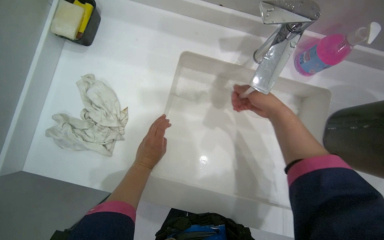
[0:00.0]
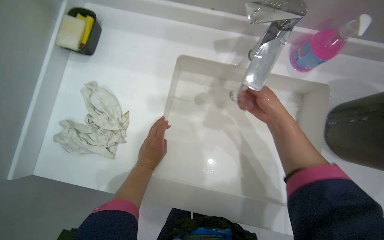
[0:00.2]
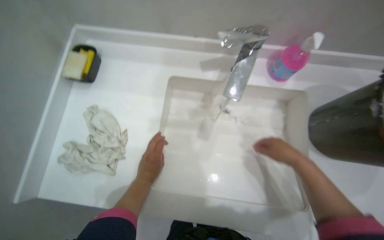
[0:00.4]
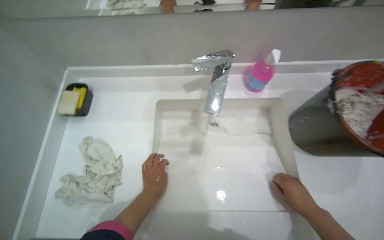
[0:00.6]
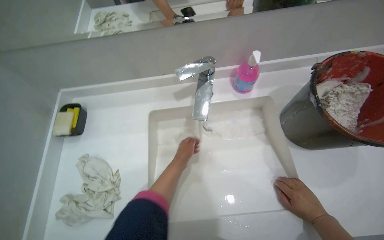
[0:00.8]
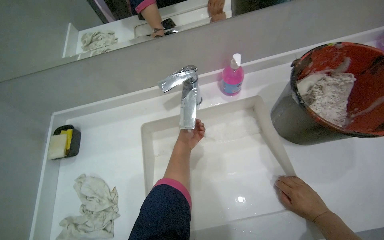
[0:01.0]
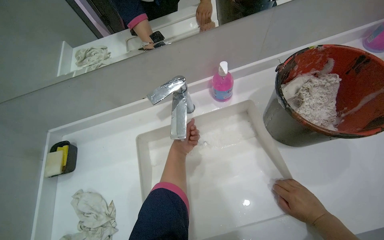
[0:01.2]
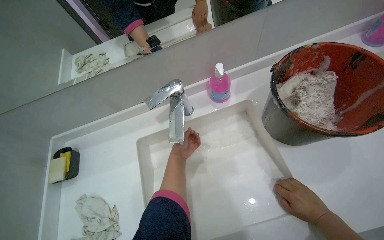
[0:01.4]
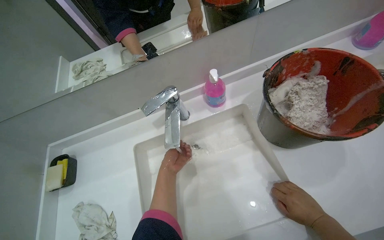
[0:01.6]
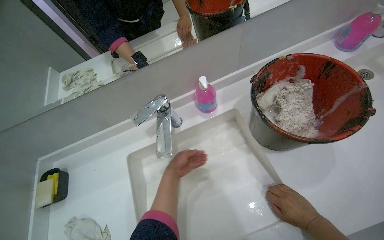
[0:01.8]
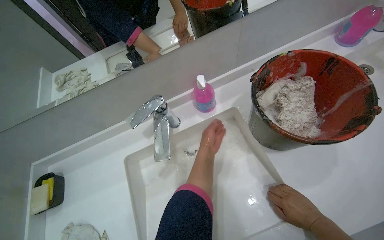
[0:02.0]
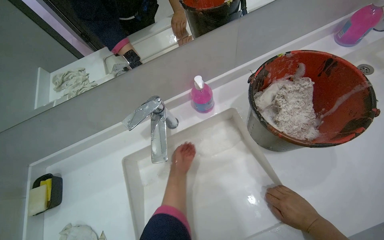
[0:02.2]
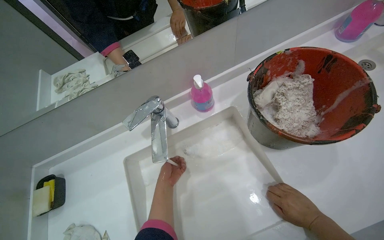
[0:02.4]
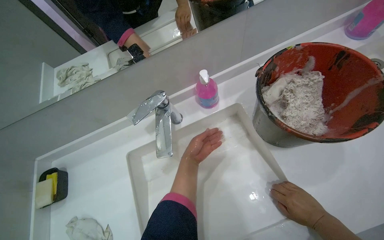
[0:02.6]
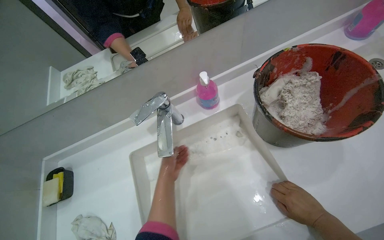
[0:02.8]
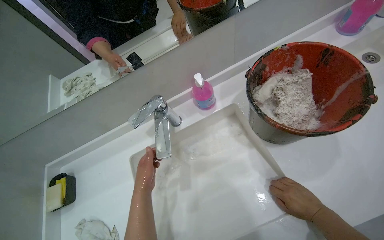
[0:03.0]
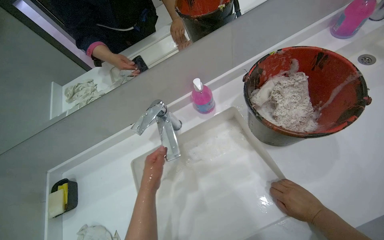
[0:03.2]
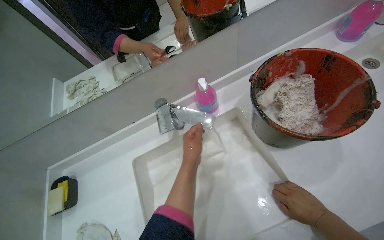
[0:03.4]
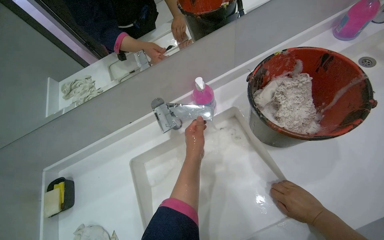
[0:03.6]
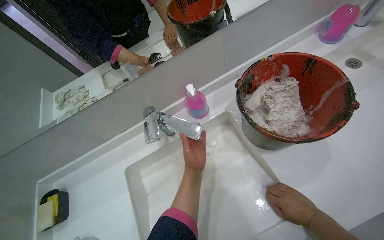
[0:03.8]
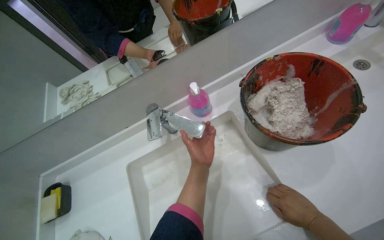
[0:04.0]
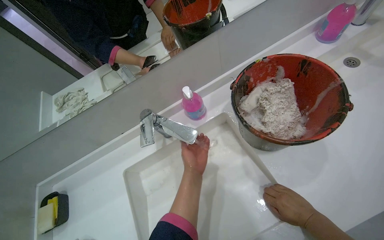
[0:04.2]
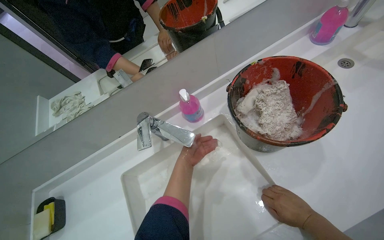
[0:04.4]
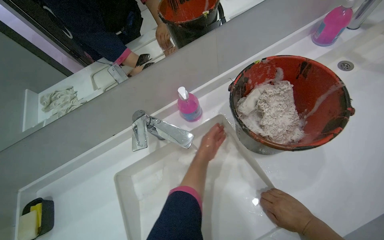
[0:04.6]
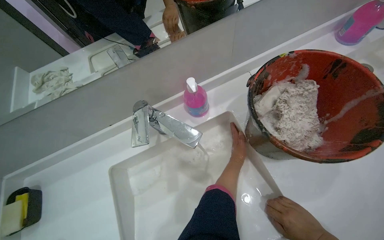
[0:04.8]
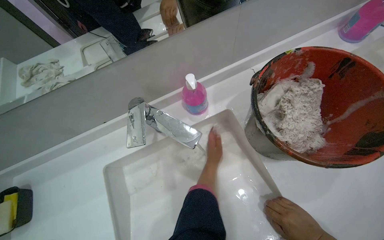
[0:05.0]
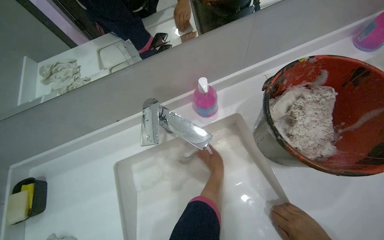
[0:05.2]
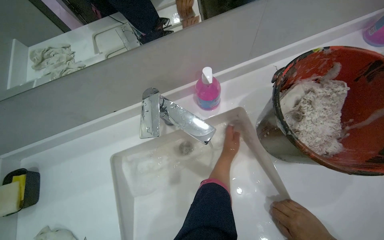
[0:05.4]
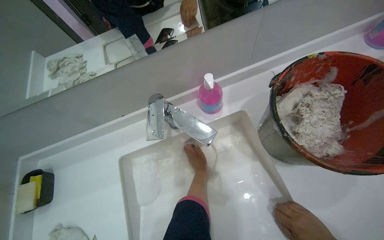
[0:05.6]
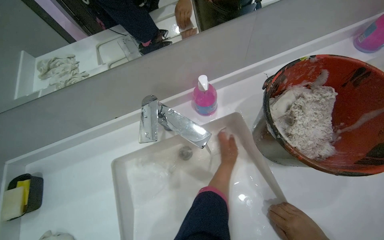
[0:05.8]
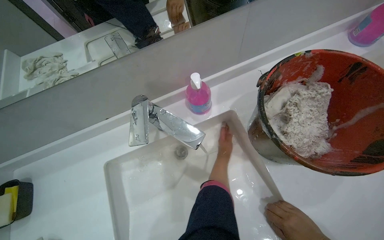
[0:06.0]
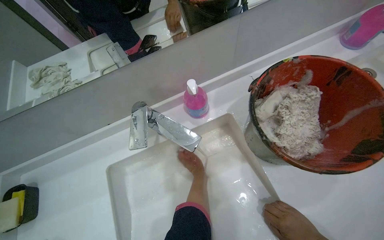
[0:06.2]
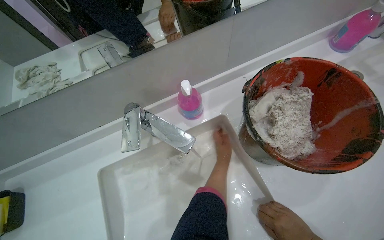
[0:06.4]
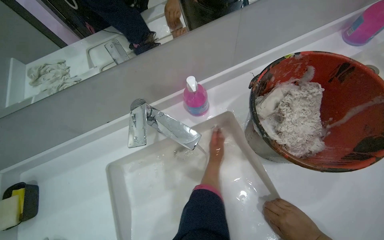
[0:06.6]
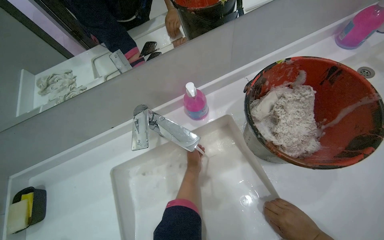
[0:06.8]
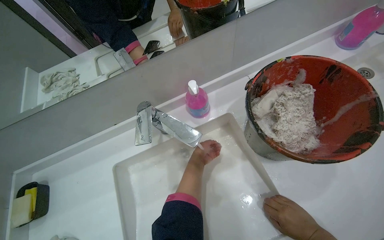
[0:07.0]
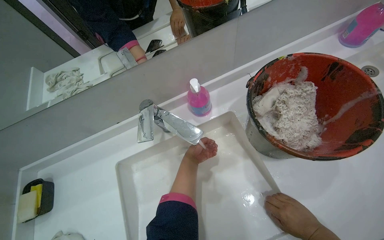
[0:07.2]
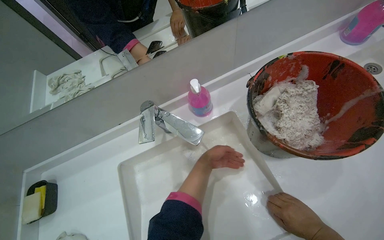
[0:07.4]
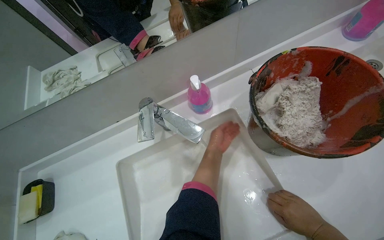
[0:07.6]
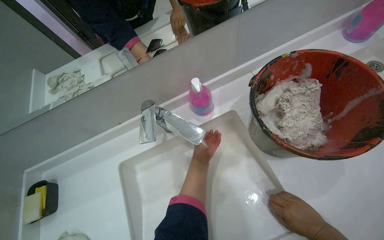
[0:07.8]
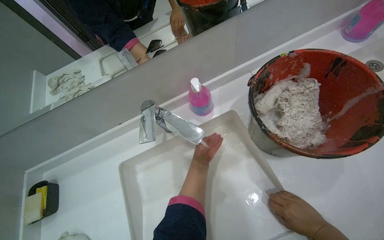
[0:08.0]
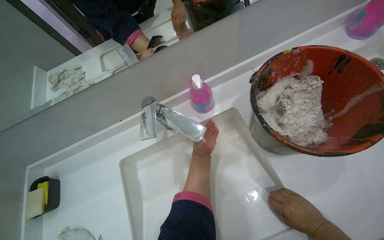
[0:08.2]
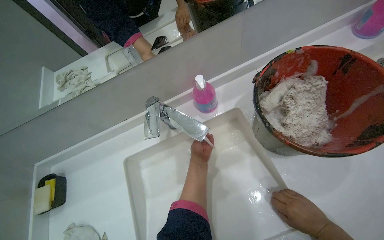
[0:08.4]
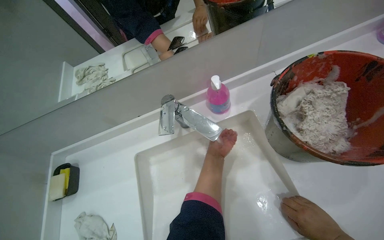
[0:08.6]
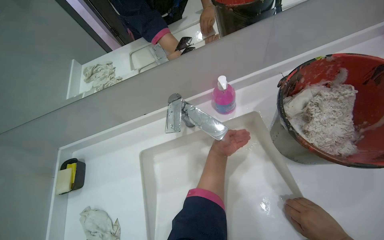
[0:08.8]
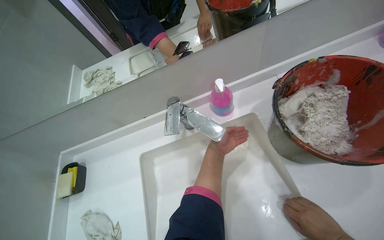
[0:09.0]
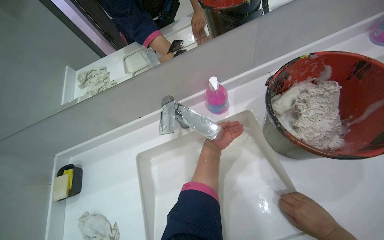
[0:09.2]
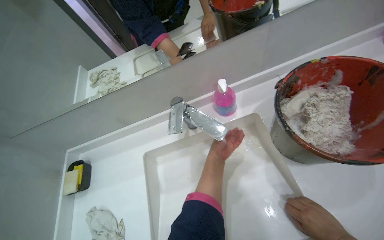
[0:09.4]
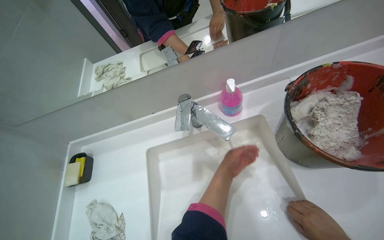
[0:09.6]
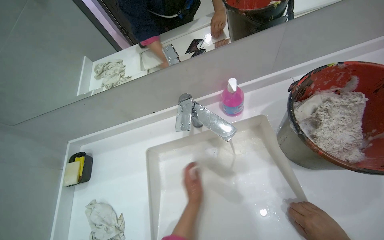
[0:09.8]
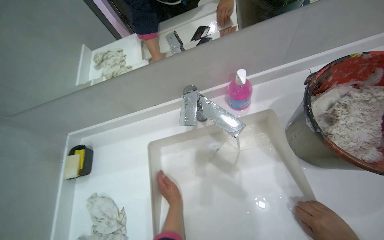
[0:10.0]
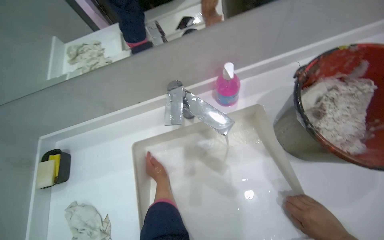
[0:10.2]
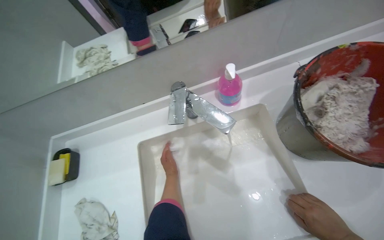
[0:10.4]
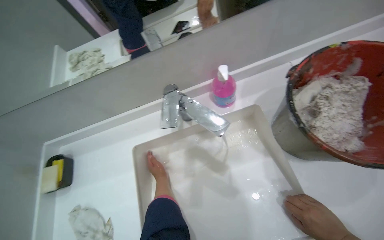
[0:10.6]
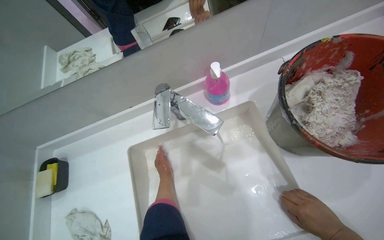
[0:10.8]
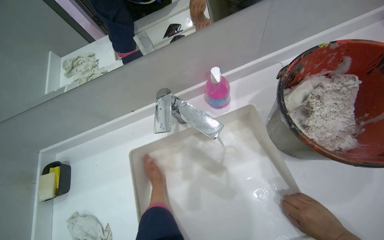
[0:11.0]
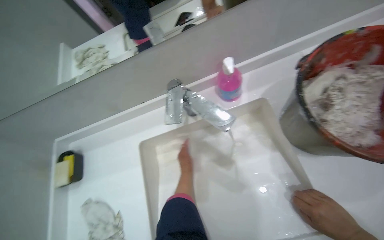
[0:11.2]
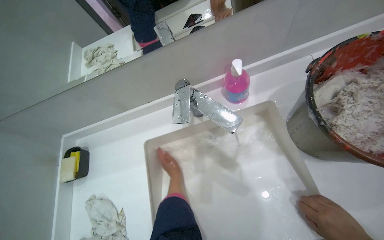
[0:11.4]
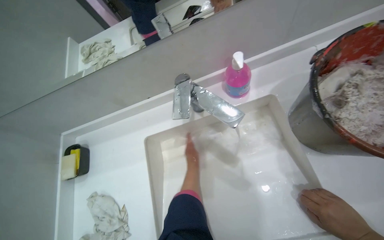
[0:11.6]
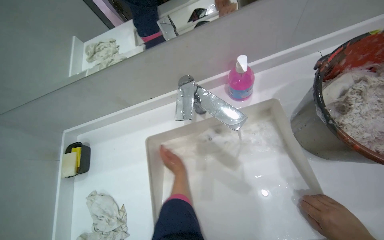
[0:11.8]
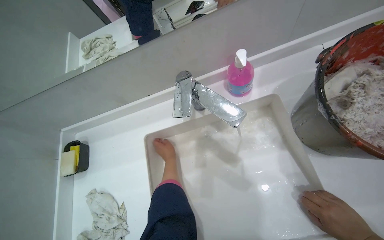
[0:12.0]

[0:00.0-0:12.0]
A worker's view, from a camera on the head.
Job: wiping surfaces.
The whole recording: Cleaning sink. The worker scrubs and rinses the sink with a sponge.
0:00.0 to 0:01.6: The camera pitches upward, by roughly 25 degrees. The scene turns some 35 degrees counterclockwise in the picture.
0:01.6 to 0:03.0: The left hand swings left and right, some 20 cm each way, with 3 reversals.
0:03.0 to 0:04.4: The left hand is displaced to the right and farther from the camera by about 20 cm.
0:04.4 to 0:06.0: The left hand swings left and right, approximately 20 cm each way, with 2 reversals.
0:06.0 to 0:07.6: The left hand swings left and right, roughly 15 cm each way, with 3 reversals.
0:07.6 to 0:09.0: The left hand swings nearer and farther, roughly 10 cm each way, with 3 reversals.
0:09.0 to 0:10.4: The left hand travels to the left and down the picture by some 20 cm.

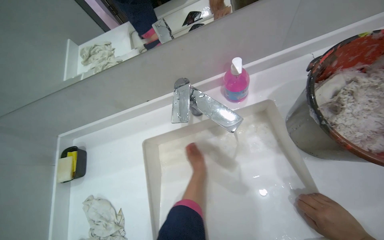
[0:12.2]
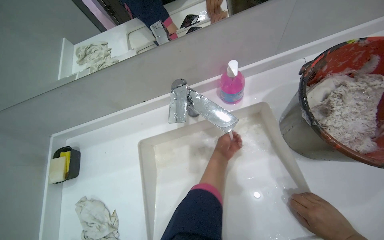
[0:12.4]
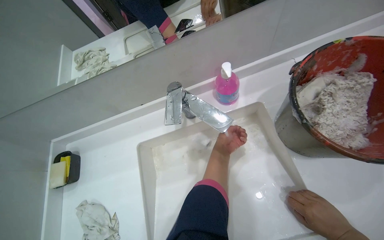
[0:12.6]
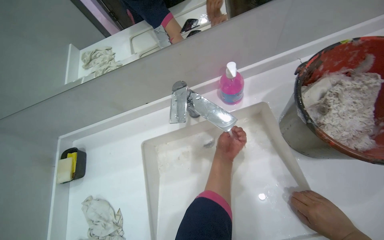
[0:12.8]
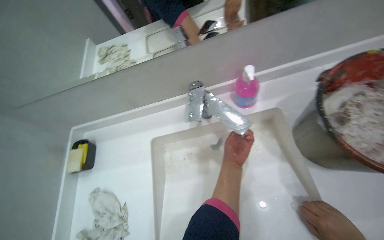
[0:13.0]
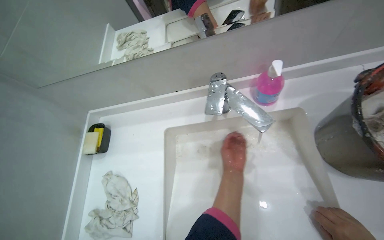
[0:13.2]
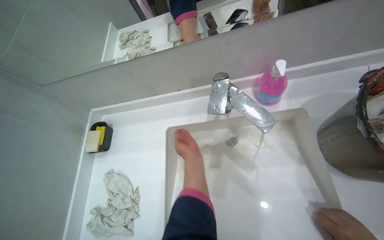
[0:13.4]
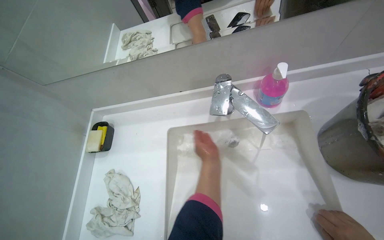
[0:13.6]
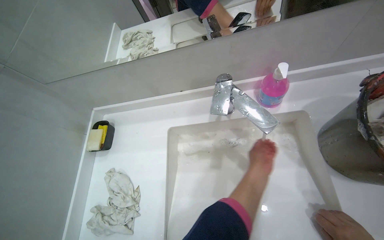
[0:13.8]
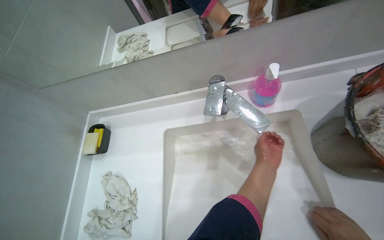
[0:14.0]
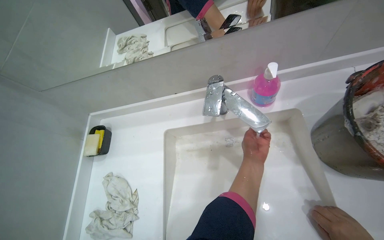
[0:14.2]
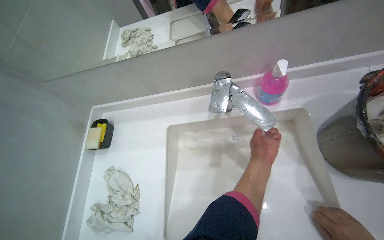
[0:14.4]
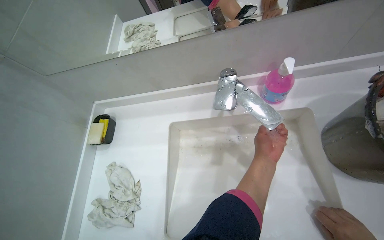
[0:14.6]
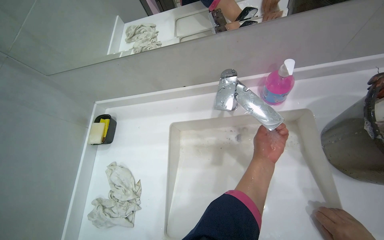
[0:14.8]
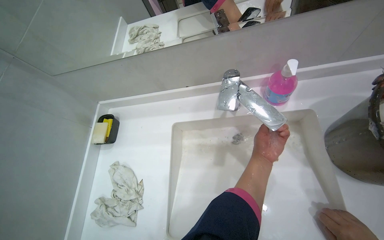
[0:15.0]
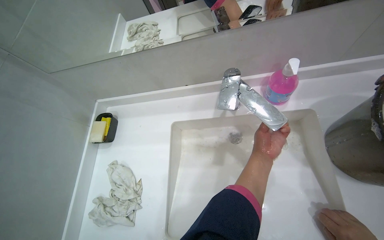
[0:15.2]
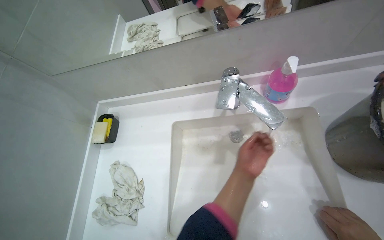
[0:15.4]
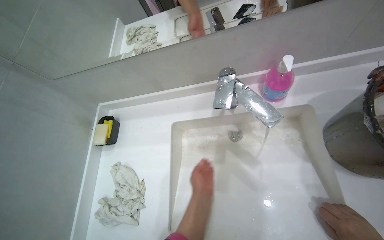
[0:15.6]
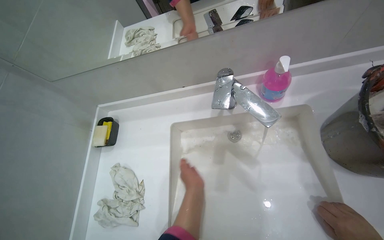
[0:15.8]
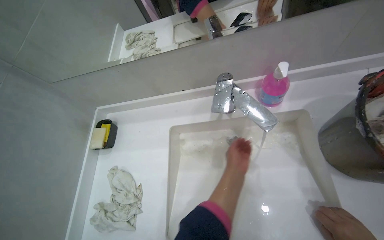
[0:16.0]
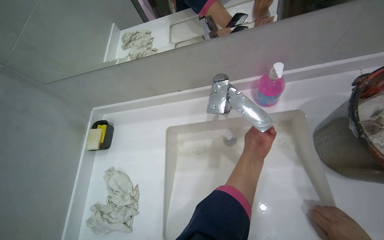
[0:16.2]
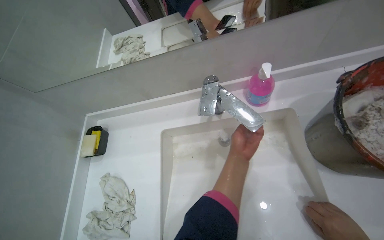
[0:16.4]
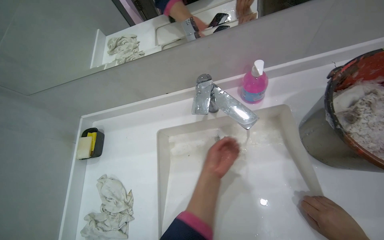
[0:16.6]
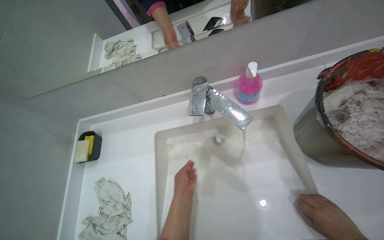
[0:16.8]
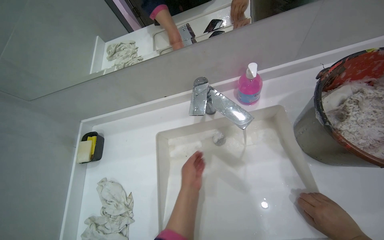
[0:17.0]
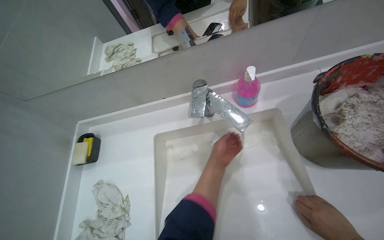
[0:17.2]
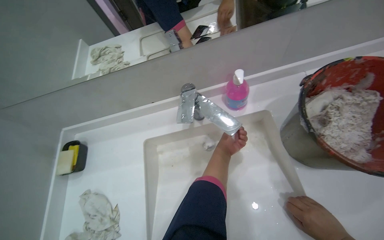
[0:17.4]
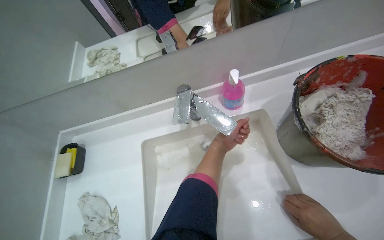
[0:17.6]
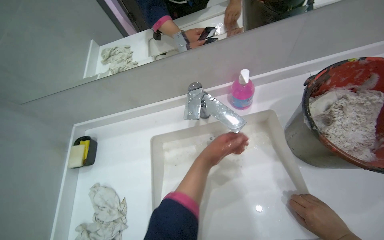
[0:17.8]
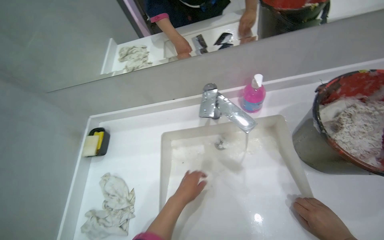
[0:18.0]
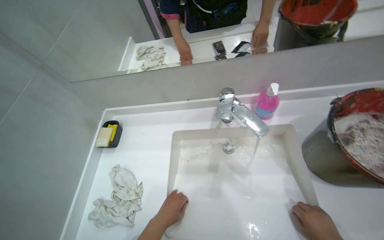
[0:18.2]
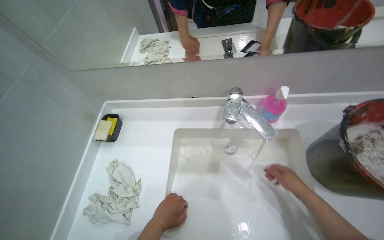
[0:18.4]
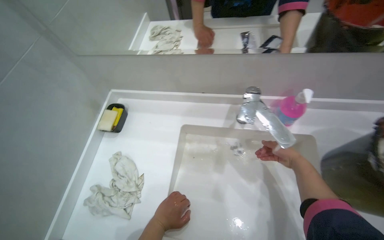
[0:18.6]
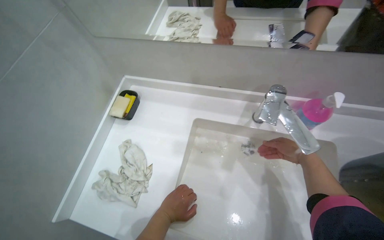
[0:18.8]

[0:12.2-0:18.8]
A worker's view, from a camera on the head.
Job: wiping surfaces.
The whole recording: Cleaning sink. The worker scrubs and rinses the sink with a sponge.
0:12.2 to 0:13.8: The left hand moves left and right over roughly 20 cm, changing direction 2 times.
0:15.4 to 0:17.2: The left hand moves left and right over about 20 cm, changing direction 3 times.
0:17.2 to 0:18.8: The left hand heads to the left and down the picture, covering roughly 30 cm.
